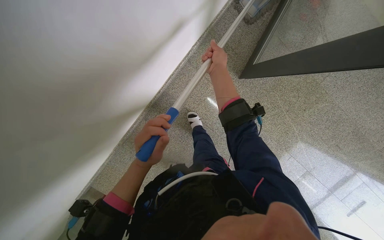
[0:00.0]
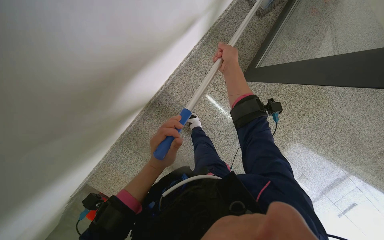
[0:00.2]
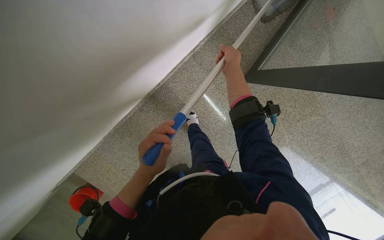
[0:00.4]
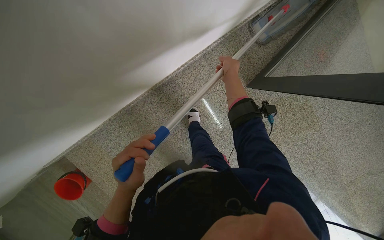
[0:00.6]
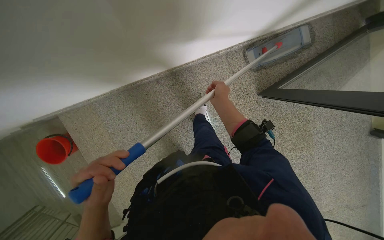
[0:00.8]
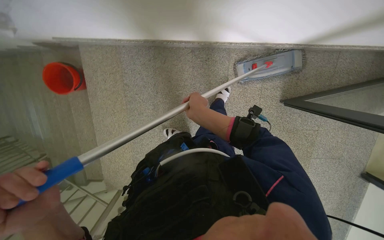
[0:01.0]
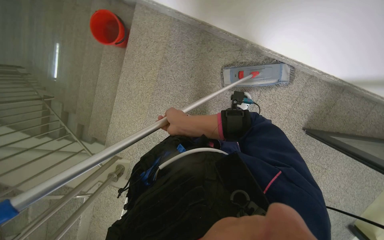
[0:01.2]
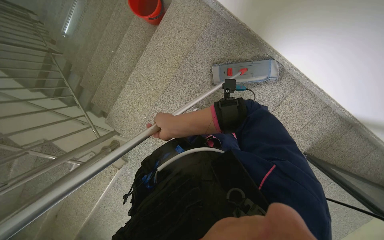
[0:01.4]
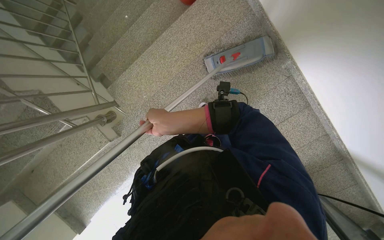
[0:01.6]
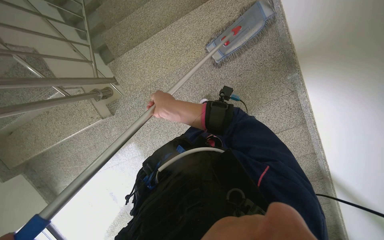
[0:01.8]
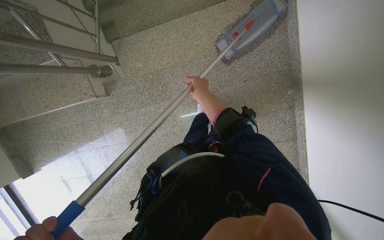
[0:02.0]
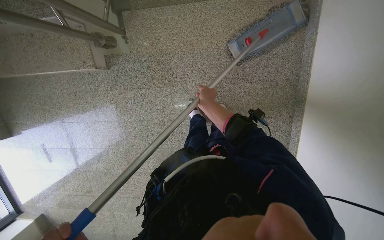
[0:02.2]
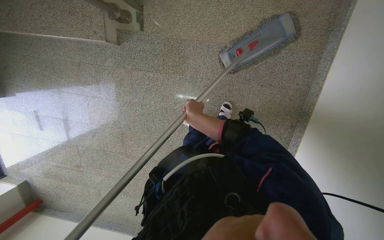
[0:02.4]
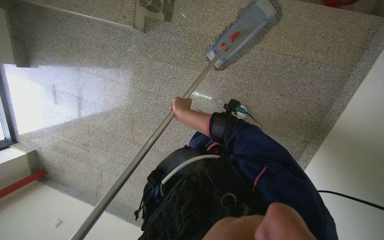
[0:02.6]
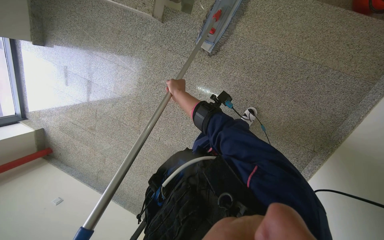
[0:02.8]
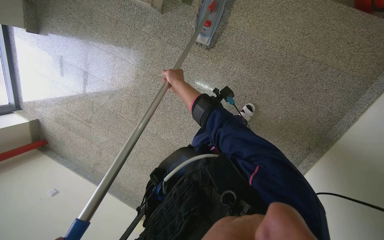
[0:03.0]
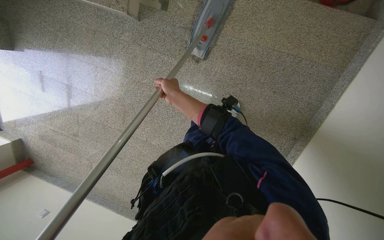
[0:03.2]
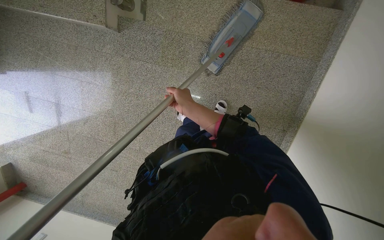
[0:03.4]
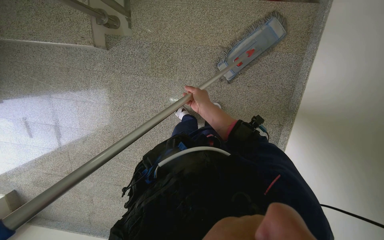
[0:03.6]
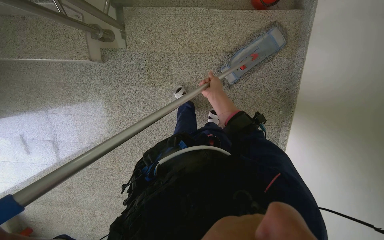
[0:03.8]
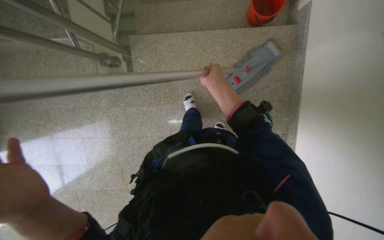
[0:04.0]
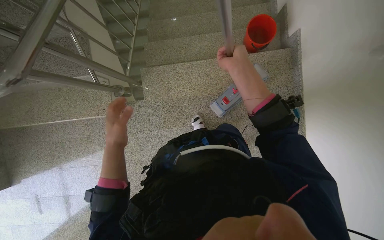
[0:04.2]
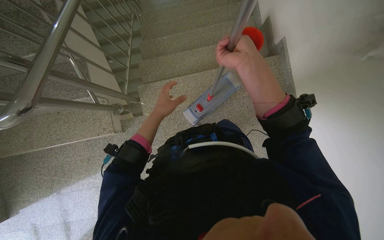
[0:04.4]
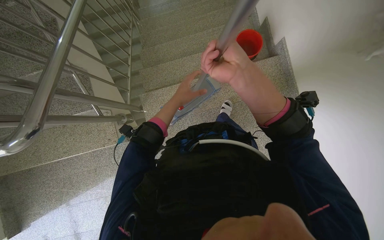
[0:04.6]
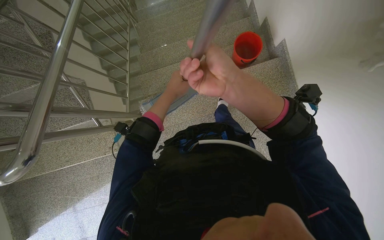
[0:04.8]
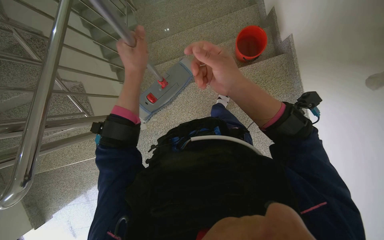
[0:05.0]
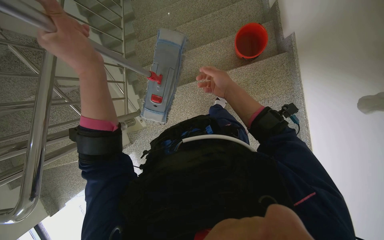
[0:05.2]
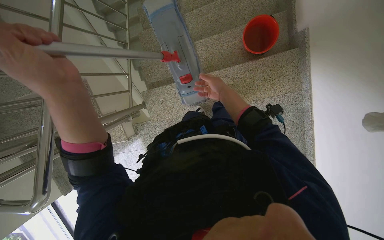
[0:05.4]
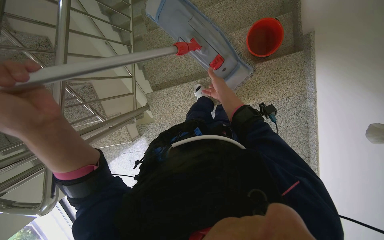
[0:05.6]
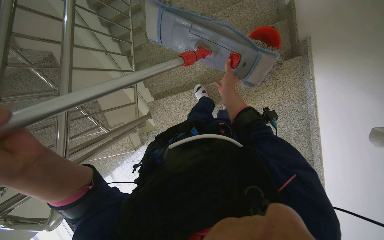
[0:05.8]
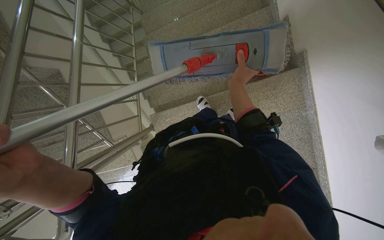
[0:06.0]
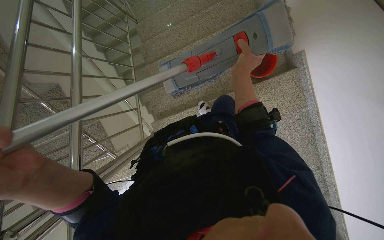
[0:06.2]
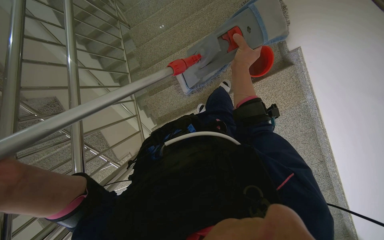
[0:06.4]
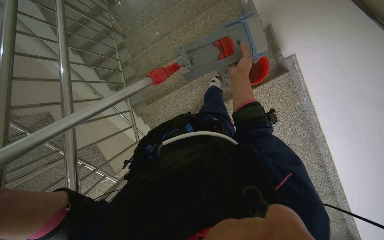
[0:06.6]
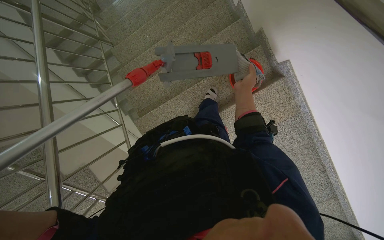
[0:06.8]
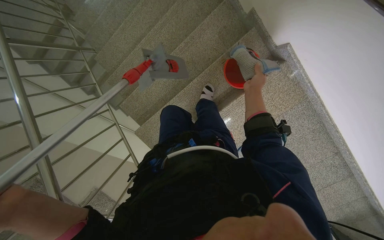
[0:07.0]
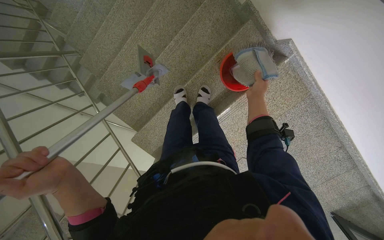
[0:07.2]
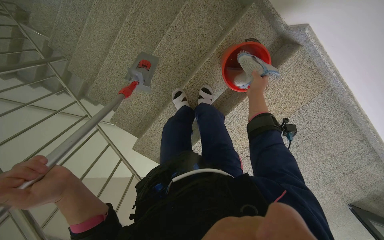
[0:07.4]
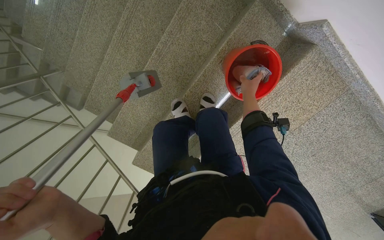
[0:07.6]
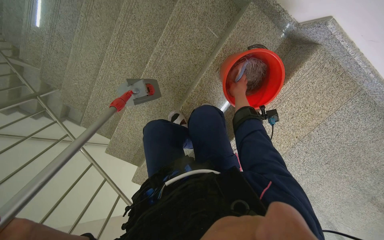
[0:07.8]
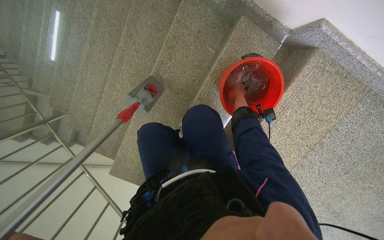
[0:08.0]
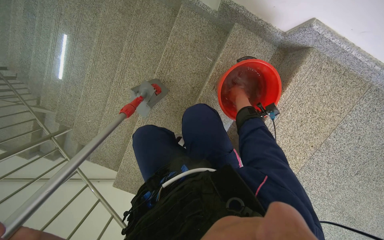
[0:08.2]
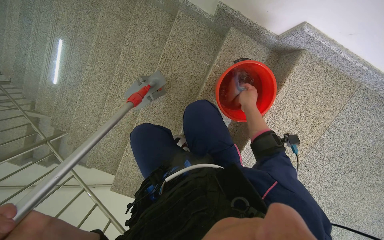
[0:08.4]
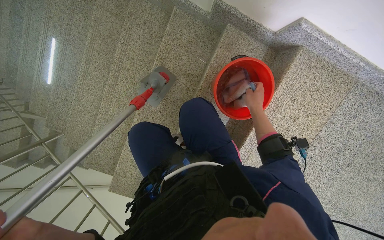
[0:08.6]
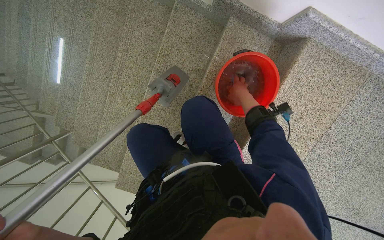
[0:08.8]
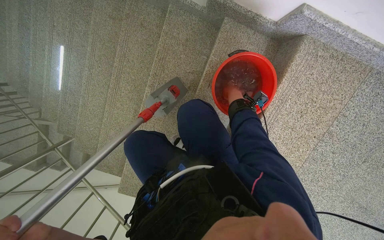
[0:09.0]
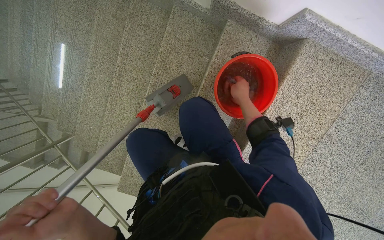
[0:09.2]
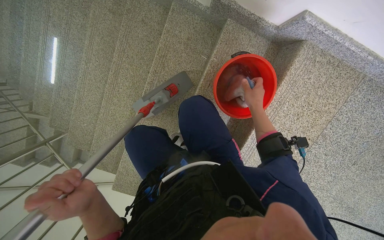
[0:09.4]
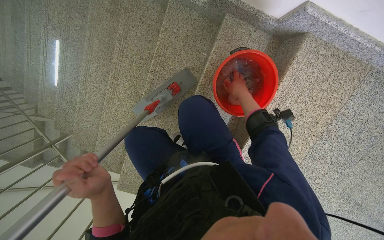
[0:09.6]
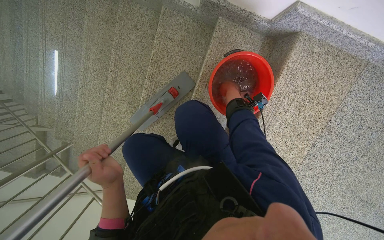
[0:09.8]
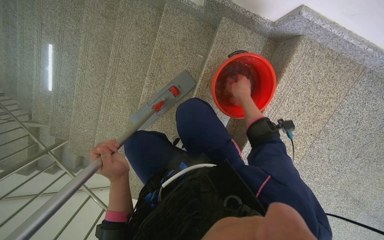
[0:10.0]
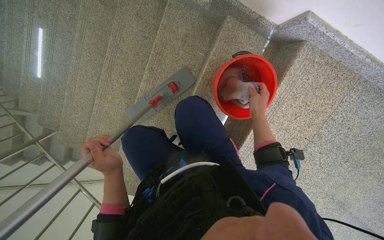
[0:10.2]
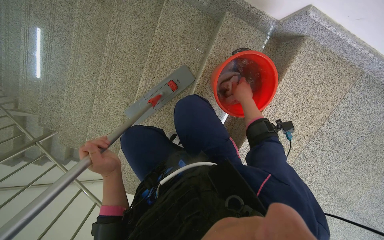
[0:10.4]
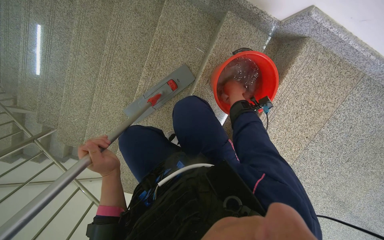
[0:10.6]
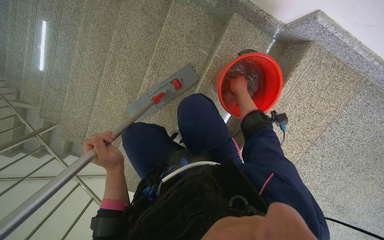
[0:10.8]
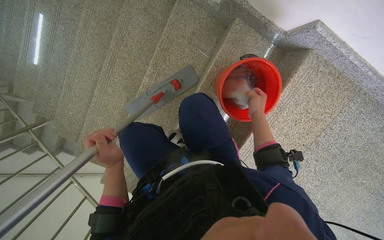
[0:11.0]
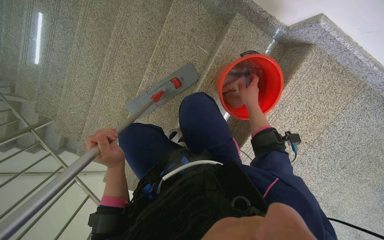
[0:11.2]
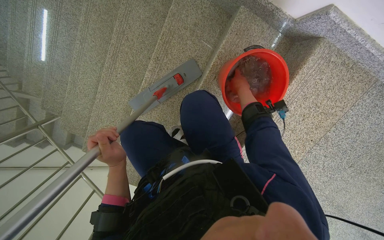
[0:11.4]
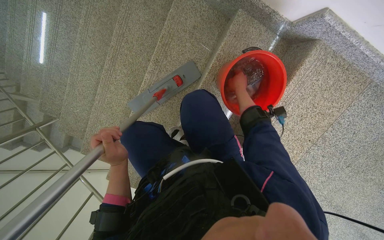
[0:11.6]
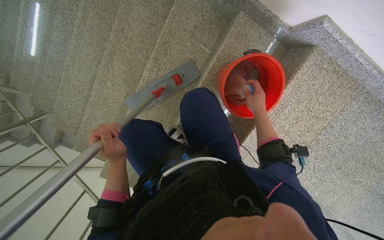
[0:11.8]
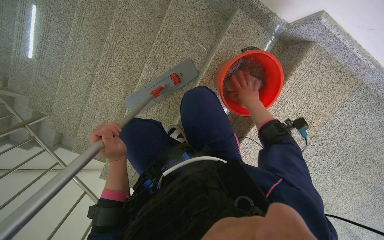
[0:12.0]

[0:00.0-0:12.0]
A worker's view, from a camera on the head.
Job: mopping floor.
The whole recording: Mopping staircase floor. The worker cleans and reattaches the mop head to continue mopping the staircase floor.
0:01.6 to 0:03.0: The view tips downward by approximately 15 degrees. The scene rotates clockwise by roughly 60 degrees.
0:03.0 to 0:04.4: The view tips upward by approximately 25 degrees. Everything in view rotates about 35 degrees counterclockwise.
0:04.4 to 0:06.0: The right hand shifts about 15 cm farther from the camera.
0:07.6 to 0:09.0: The camera pitches upward, by approximately 15 degrees.
0:10.4 to 0:12.0: The hands work in one place, with small movements.

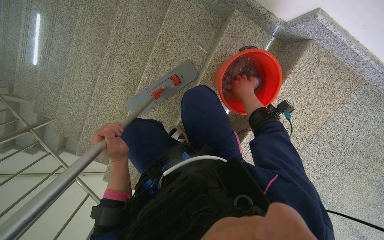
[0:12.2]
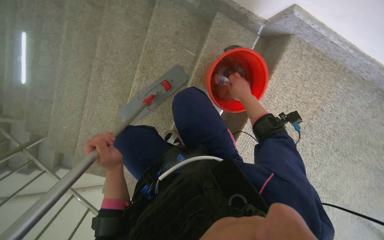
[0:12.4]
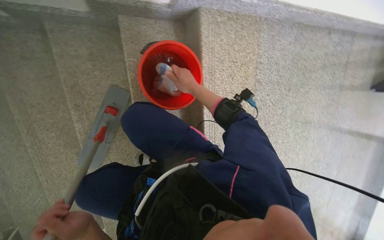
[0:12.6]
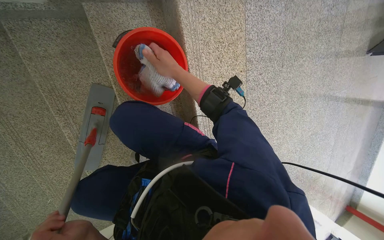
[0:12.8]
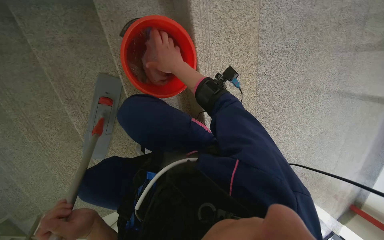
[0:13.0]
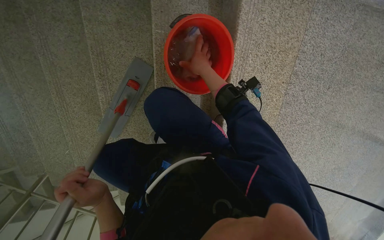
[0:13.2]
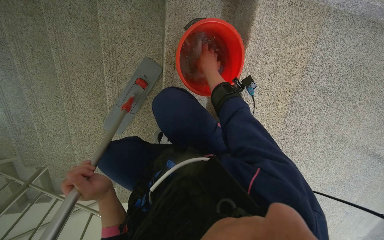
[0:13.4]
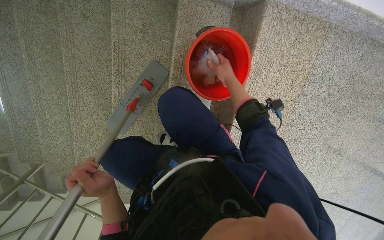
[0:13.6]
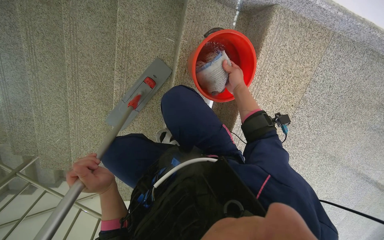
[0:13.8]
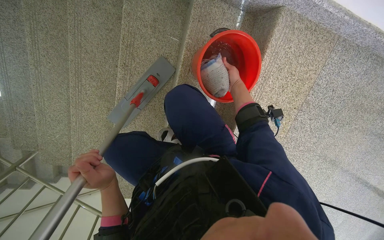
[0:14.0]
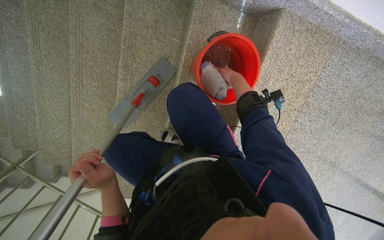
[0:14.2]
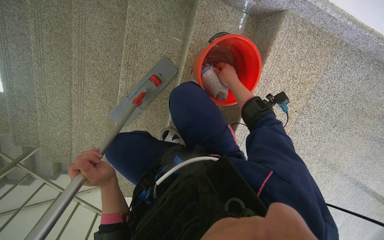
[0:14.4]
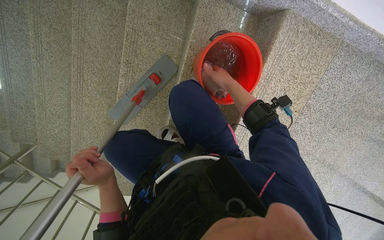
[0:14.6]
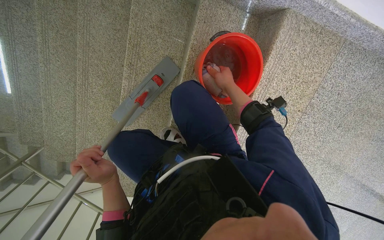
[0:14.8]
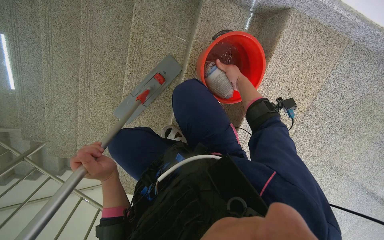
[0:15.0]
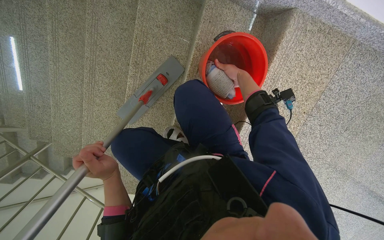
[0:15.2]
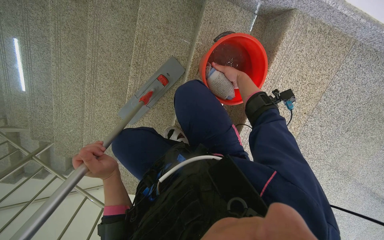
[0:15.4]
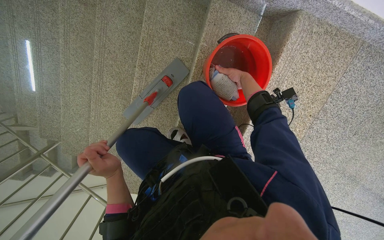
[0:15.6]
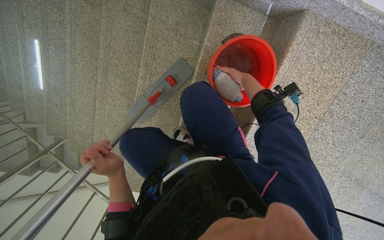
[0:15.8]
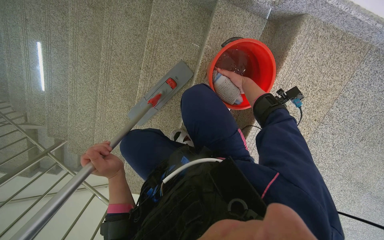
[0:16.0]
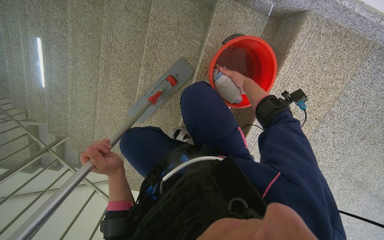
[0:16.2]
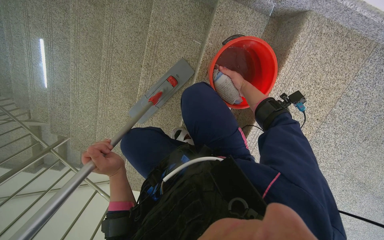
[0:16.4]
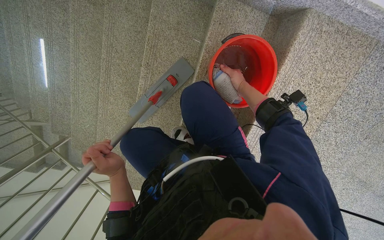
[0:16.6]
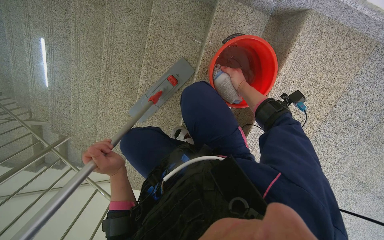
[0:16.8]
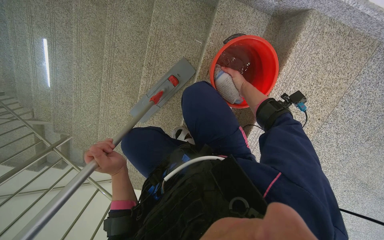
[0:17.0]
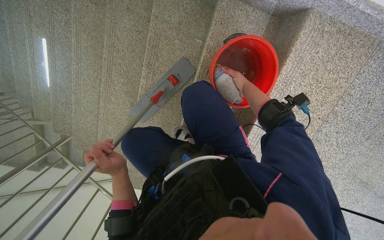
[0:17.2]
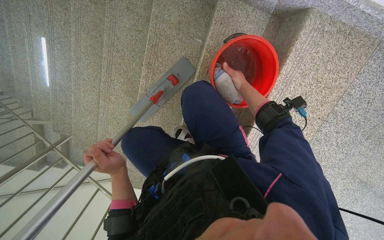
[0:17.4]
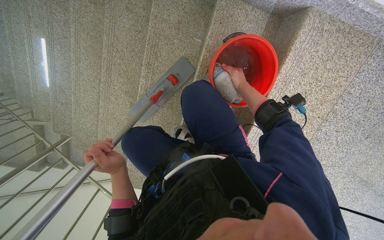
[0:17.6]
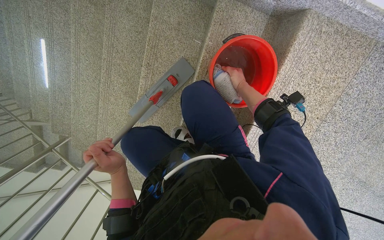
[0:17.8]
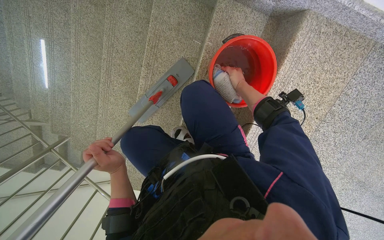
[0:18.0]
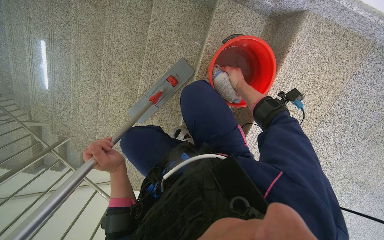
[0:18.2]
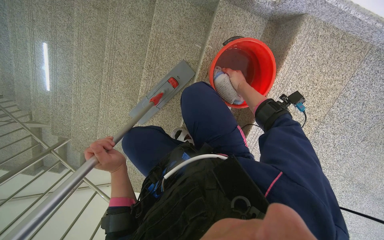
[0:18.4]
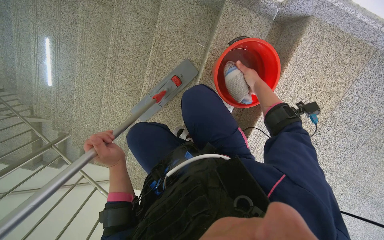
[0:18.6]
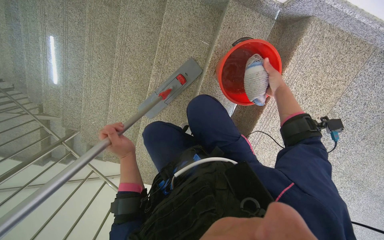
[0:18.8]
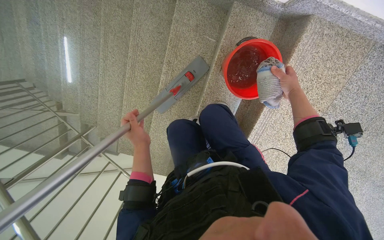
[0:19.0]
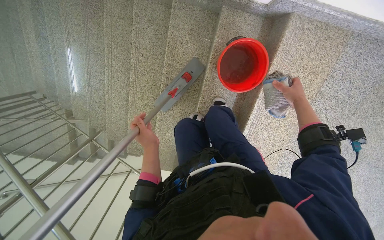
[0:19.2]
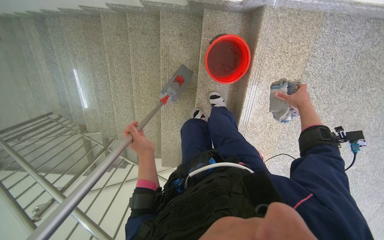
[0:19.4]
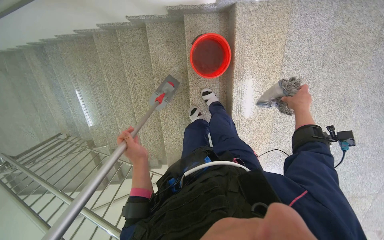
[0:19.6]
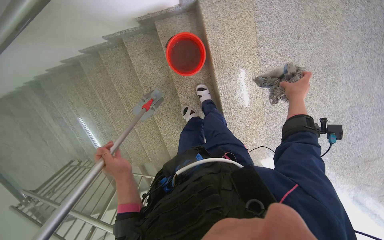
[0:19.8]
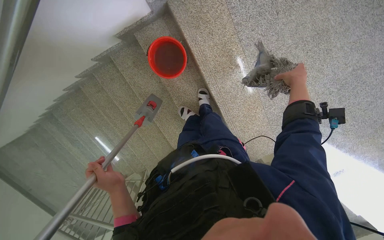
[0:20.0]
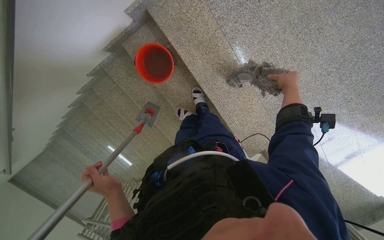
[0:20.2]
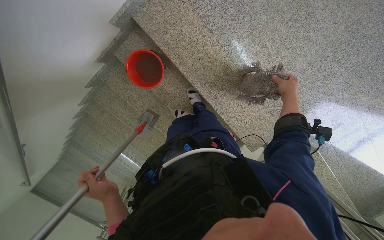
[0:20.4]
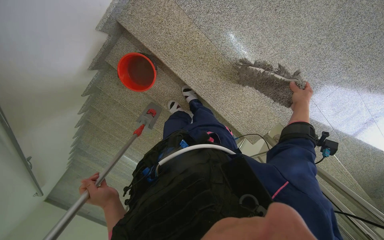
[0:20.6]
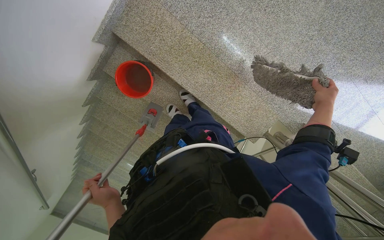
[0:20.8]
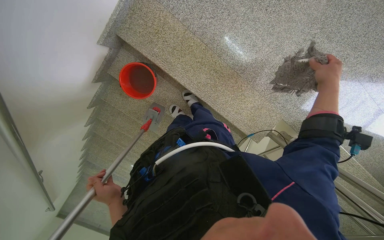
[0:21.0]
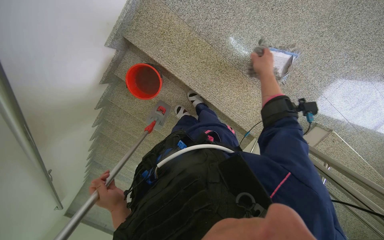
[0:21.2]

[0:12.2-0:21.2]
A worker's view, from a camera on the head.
Job: mopping floor.
The whole recording: Mopping staircase floor. The worker cleans and reattaches the mop head to continue mopping the staircase floor.
0:13.8 to 0:15.2: The right hand goes nearer to the camera and returns, approximately 10 cm each way.
0:15.2 to 0:16.6: The right hand goes approximately 10 cm farther from the camera.
0:18.2 to 0:19.8: The camera is carried about 50 cm. The scene rotates counterclockwise by about 30 degrees.
0:19.8 to 0:21.2: The camera is aimed roughly 15 degrees further to the left. The scene rotates counterclockwise by roughly 35 degrees.
